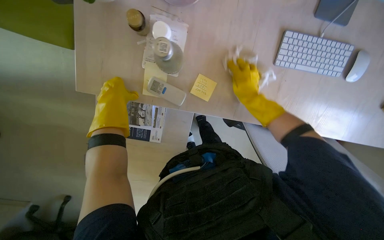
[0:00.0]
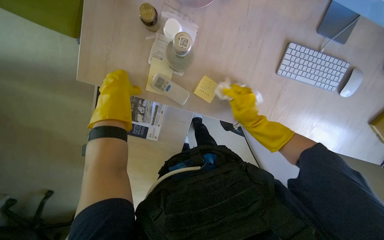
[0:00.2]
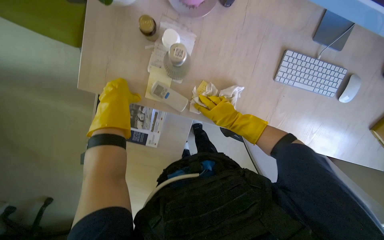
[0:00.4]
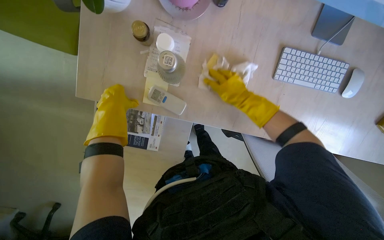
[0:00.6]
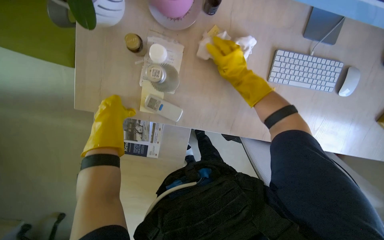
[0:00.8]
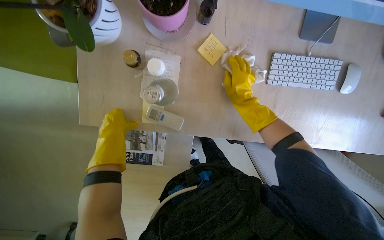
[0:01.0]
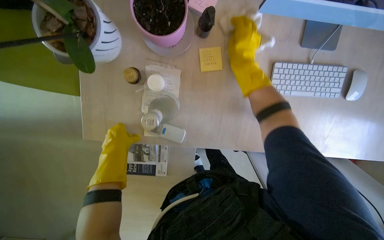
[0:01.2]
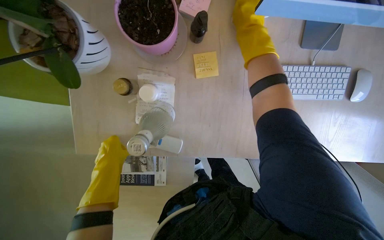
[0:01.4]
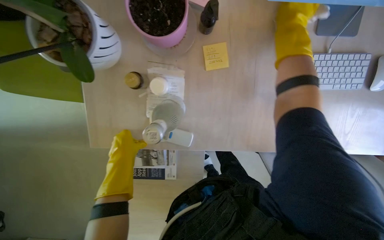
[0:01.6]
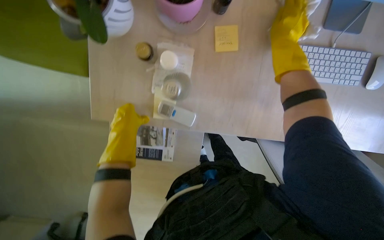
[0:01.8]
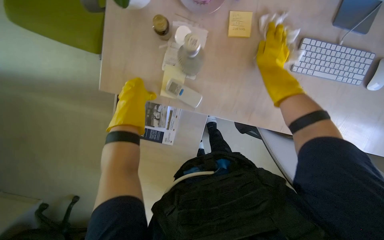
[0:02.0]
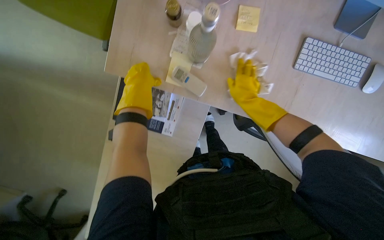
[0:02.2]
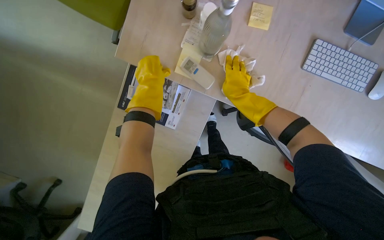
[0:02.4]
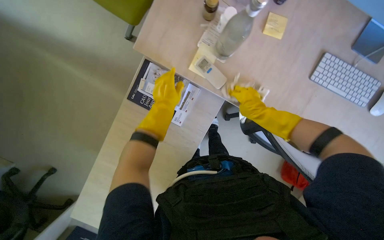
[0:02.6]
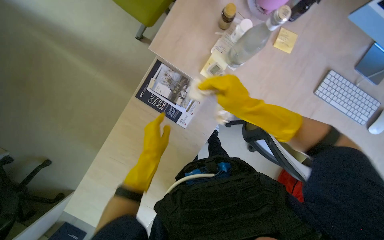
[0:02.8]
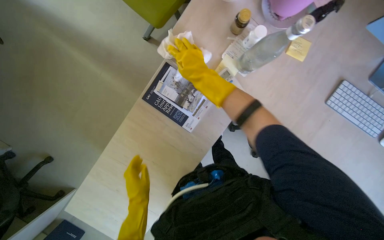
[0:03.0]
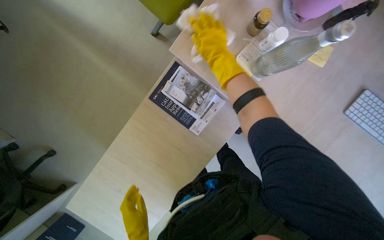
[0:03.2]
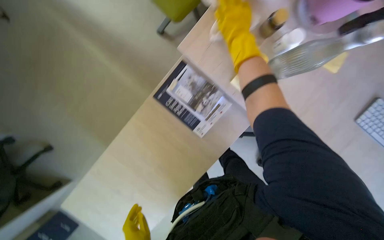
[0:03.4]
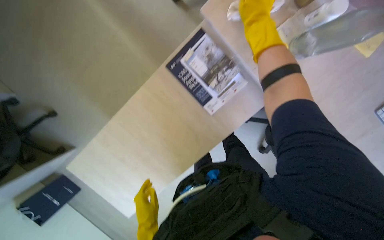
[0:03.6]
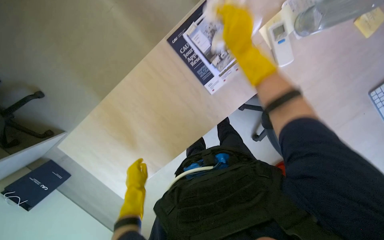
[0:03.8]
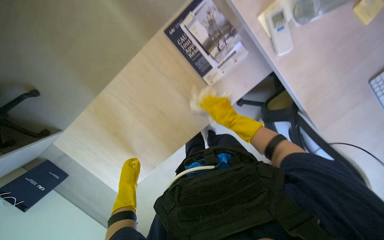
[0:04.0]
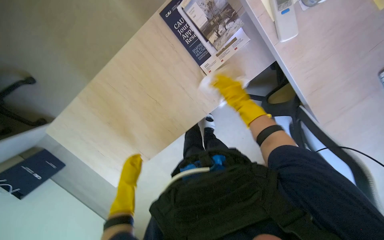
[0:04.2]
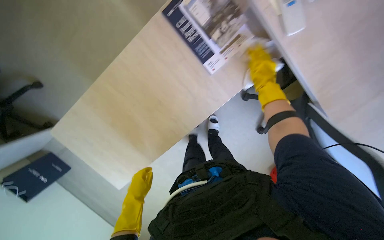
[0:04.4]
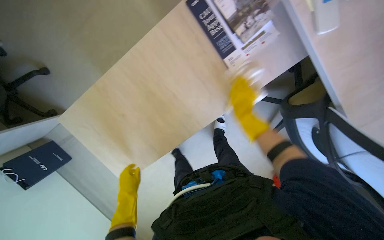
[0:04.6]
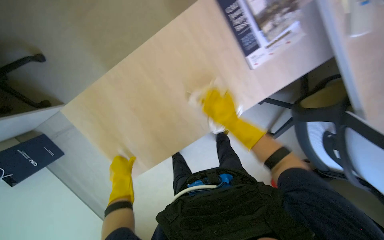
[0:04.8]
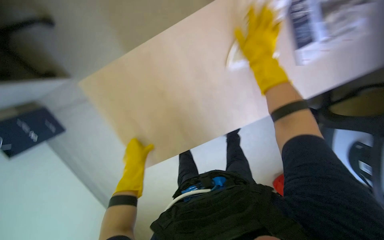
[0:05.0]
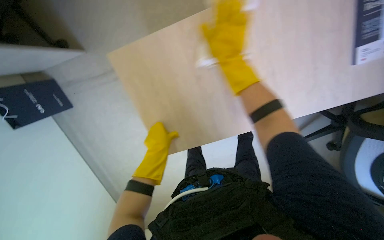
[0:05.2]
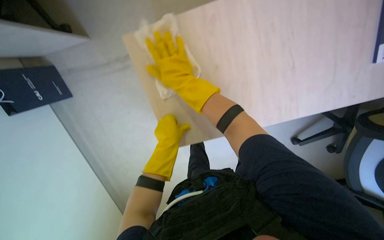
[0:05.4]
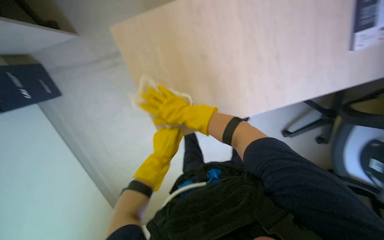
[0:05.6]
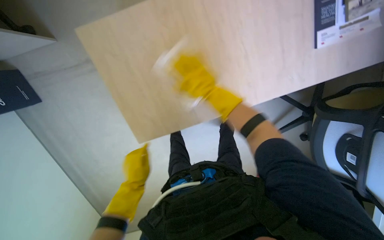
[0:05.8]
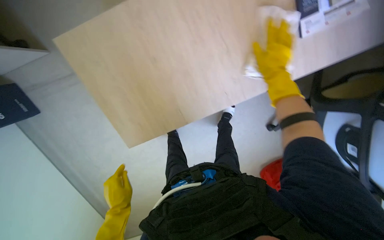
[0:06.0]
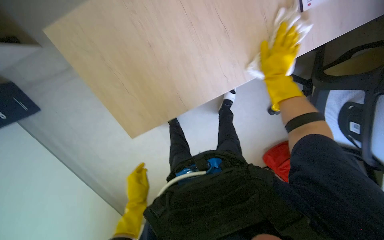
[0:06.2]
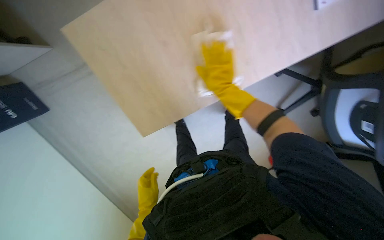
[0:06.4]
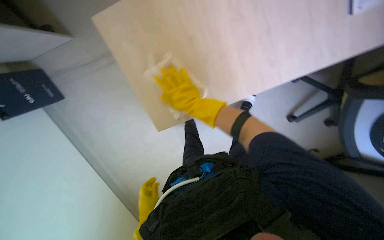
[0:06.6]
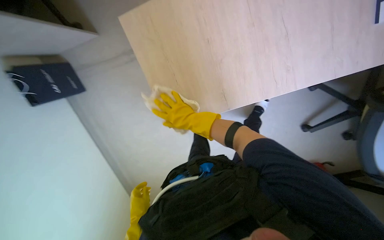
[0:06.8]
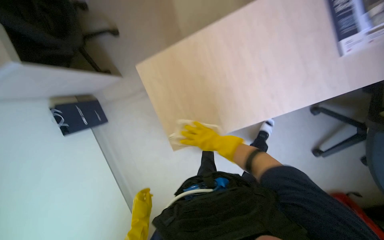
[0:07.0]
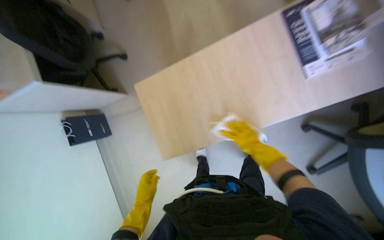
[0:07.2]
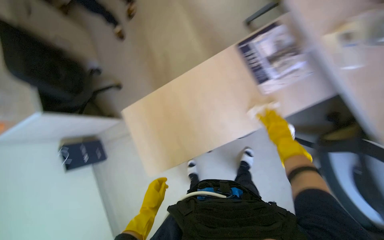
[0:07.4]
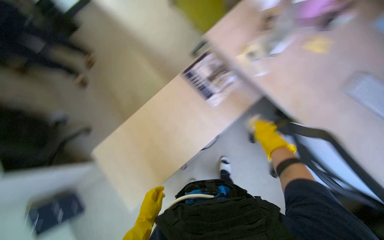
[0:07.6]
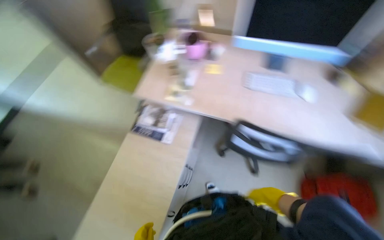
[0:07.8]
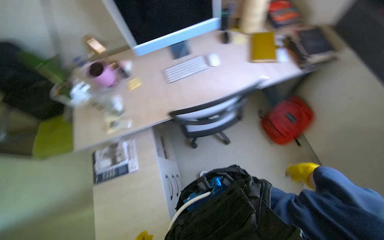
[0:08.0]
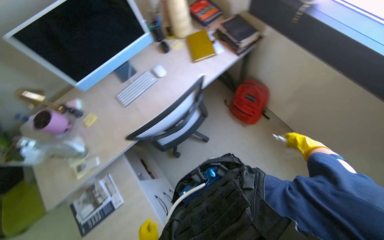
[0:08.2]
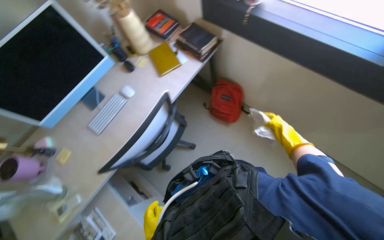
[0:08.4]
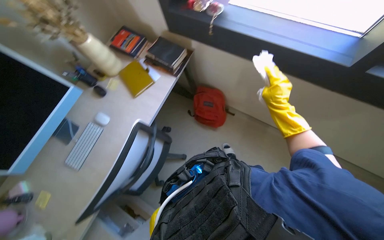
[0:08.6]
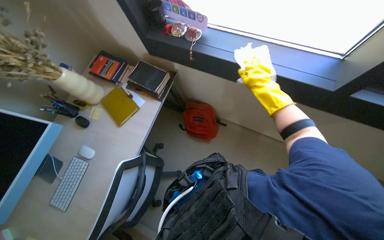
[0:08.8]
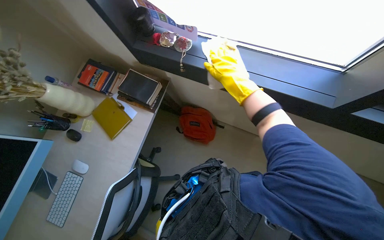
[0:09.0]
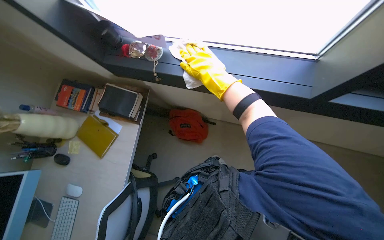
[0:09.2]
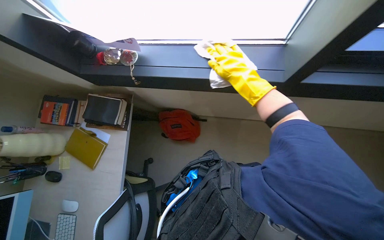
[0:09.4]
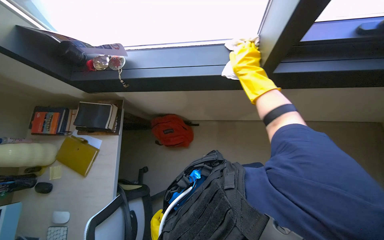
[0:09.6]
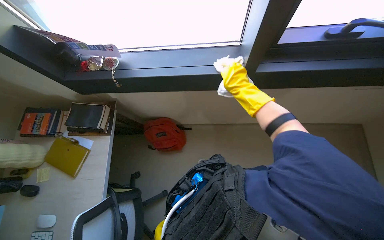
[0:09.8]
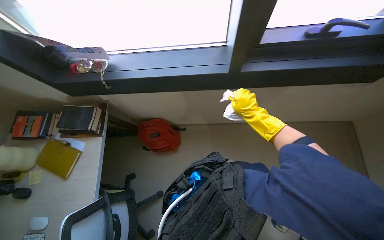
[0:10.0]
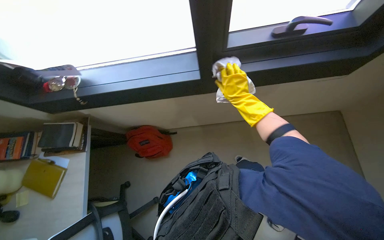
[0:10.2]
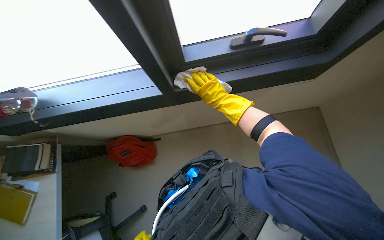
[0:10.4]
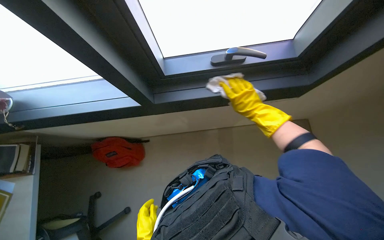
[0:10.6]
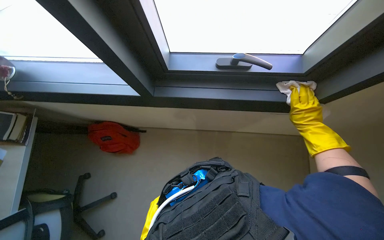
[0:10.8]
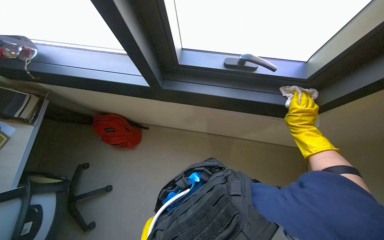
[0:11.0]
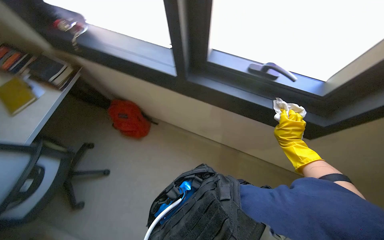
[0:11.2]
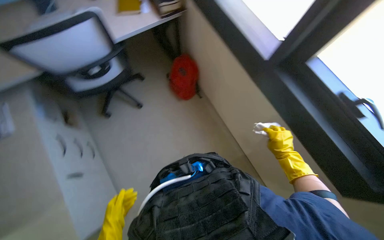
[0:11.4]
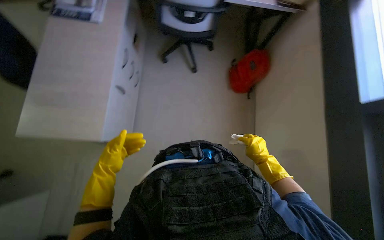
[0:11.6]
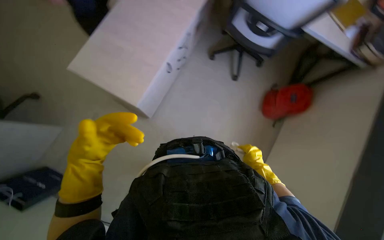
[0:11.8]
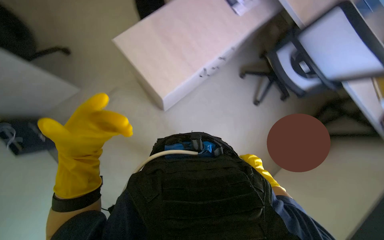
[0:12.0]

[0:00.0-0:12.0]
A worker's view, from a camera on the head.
Job: wiping surfaces.
The whole recording: Wiping office desk surface. The worker wipes the surface of an office desk with a white cloth.
0.0 to 1.6 s: The right hand goes approximately 30 cm up the picture and nearer to the camera.
1.6 to 3.0 s: The scene turns some 30 degrees clockwise in the picture. The right hand heads to the left and down the picture, covering about 50 cm. Meanwhile the left hand shifts roughly 50 cm down the picture.
3.0 to 4.4 s: The right hand moves up and down the picture over roughly 25 cm, changing direction 2 times.
4.4 to 6.0 s: The right hand reaches some 70 cm to the left, then returns. The left hand moves roughly 5 cm up the picture and comes back.
6.0 to 7.6 s: The view tilts approximately 30 degrees upward.
7.6 to 9.0 s: The camera travels some 90 cm. The wearer's head swings some 120 degrees to the right. The wearer looks approximately 20 degrees further upward.
9.0 to 10.4 s: The camera travels to the right, approximately 50 cm. The scene turns some 30 degrees counterclockwise in the picture.
10.4 to 12.0 s: The scene rotates clockwise by about 85 degrees.

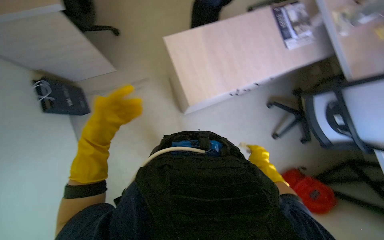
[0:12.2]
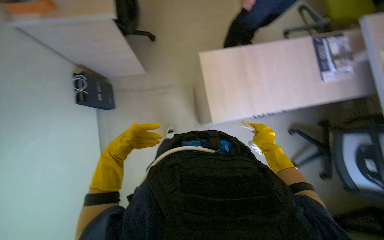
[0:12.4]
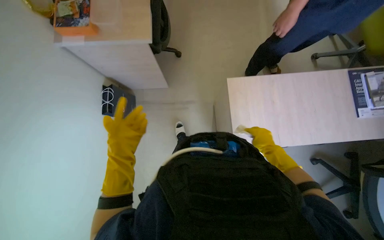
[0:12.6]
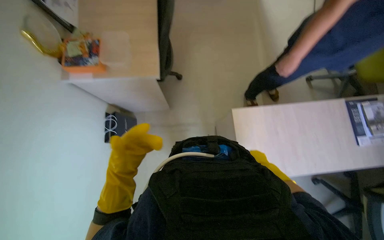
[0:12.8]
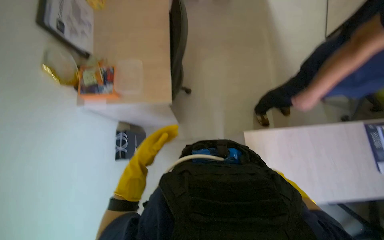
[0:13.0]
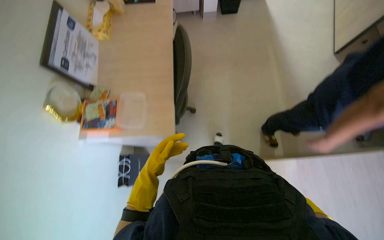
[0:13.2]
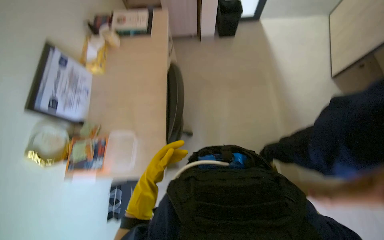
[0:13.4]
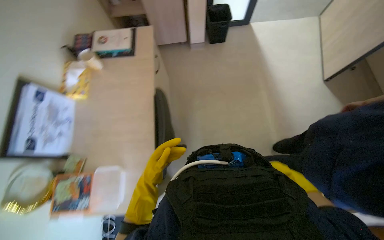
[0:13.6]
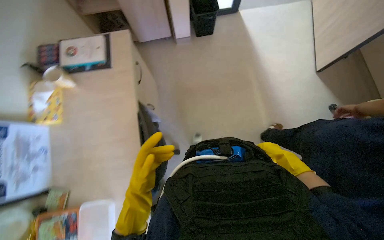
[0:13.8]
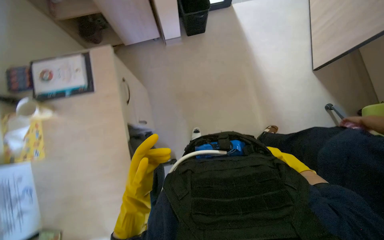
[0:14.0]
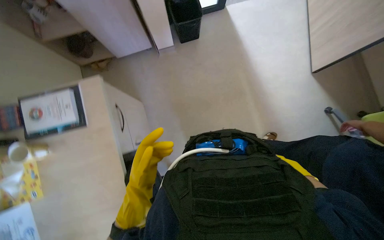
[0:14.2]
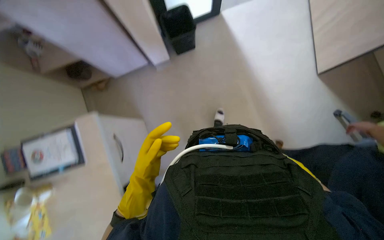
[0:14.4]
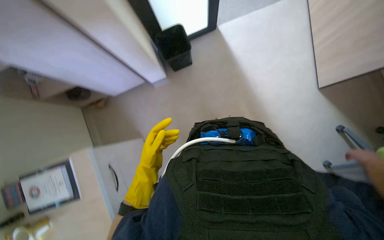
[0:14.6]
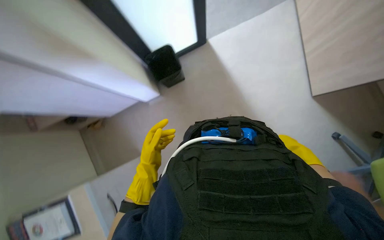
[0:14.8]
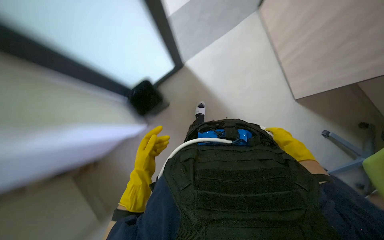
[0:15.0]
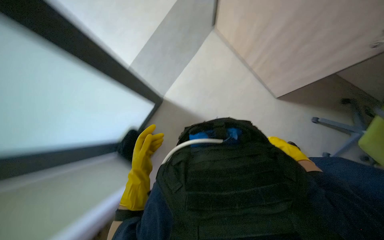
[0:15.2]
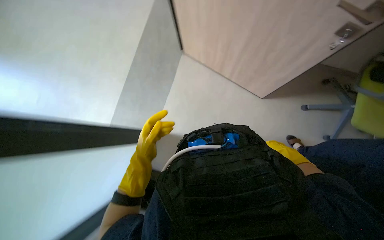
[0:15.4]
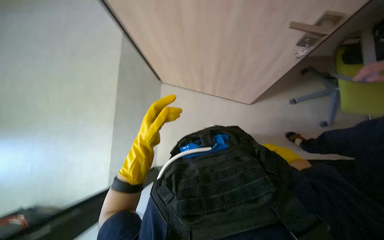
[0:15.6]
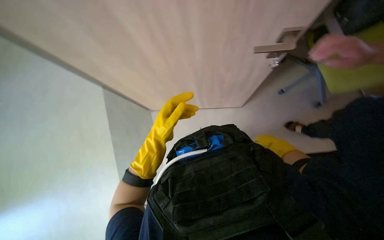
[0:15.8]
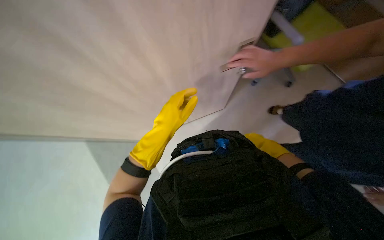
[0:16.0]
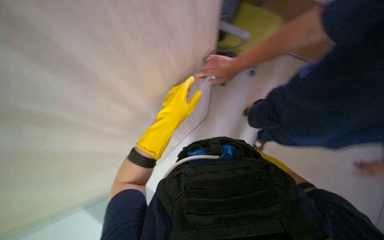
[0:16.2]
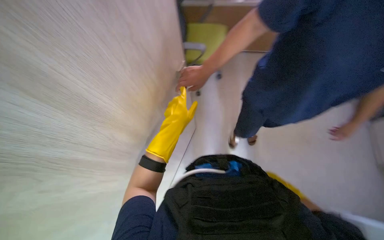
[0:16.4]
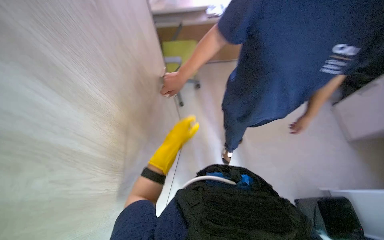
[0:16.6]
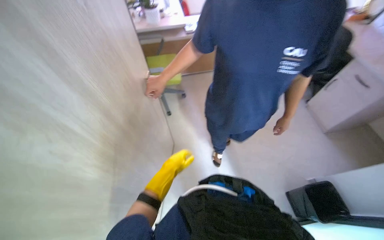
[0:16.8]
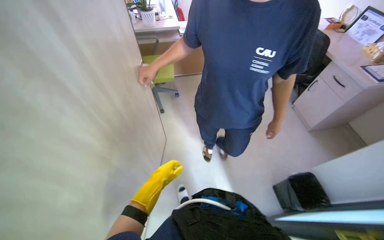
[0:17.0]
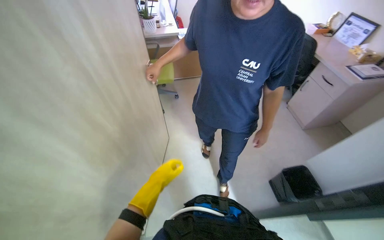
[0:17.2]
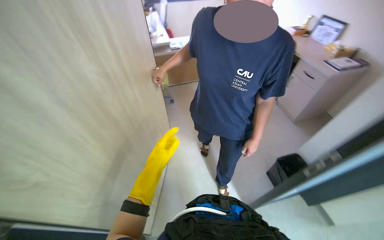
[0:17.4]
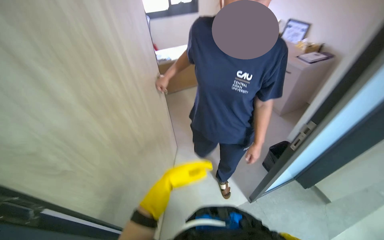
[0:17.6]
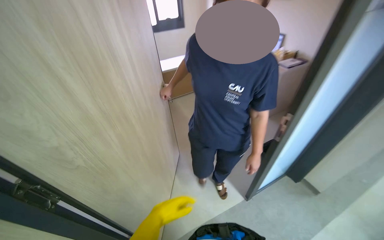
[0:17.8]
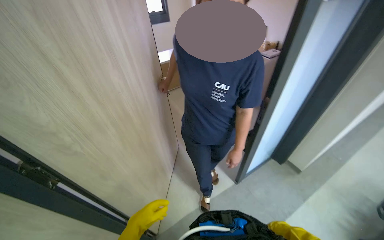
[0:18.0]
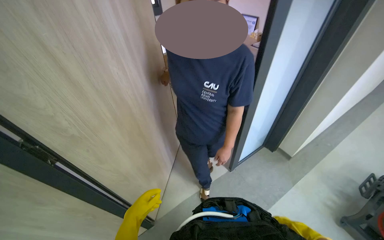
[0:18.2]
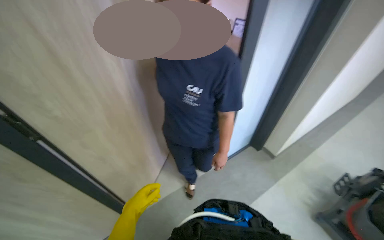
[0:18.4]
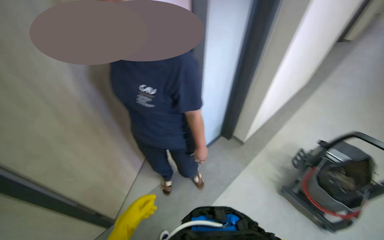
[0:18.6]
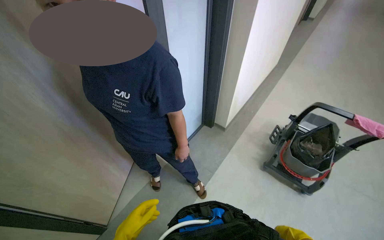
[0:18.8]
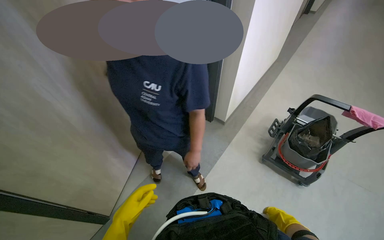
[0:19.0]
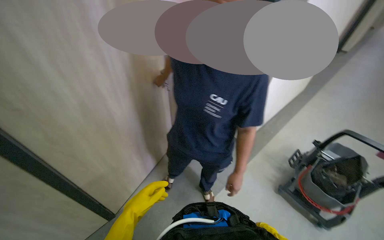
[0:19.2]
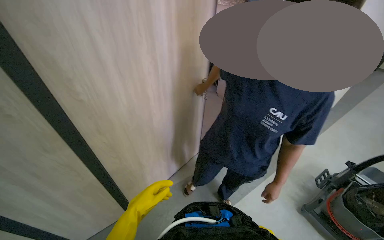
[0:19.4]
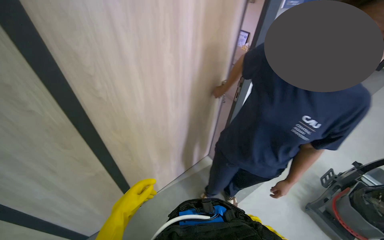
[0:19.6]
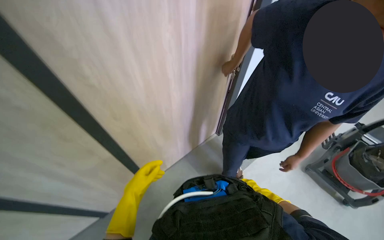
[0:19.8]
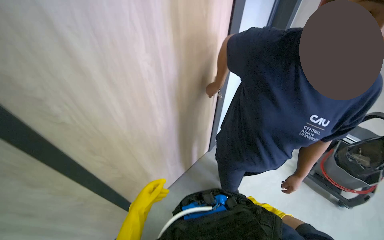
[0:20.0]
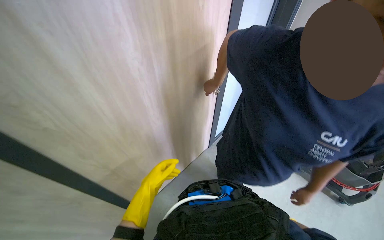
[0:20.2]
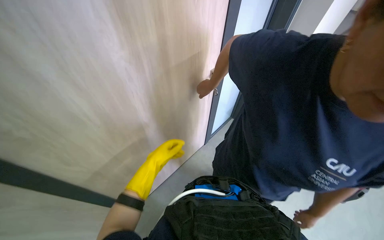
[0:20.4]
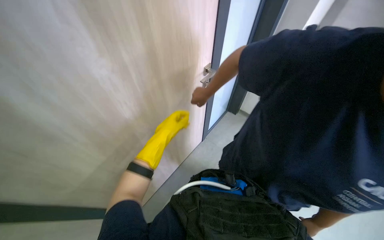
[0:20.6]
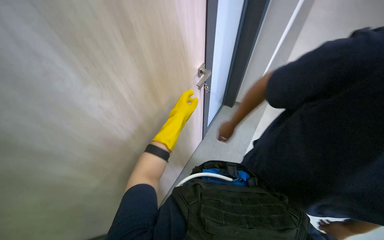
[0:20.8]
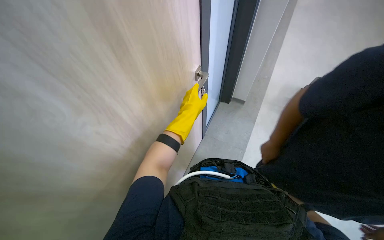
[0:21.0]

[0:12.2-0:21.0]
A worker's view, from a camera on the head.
Job: wiping surfaces.
The whole recording: Wiping office desk surface. The worker wipes the surface of an office desk with a white cloth.
12.2 to 13.6 s: The camera travels roughly 90 cm. The head turns to the left by roughly 15 degrees. The view tilts about 15 degrees upward.
13.6 to 15.2 s: The camera is carried roughly 90 cm. The scene turns approximately 30 degrees counterclockwise in the picture.
15.2 to 16.6 s: The camera is carried some 50 cm. The camera pitches upward, by some 10 degrees. The scene turns about 60 degrees counterclockwise in the picture.
16.6 to 18.0 s: The wearer's head swings some 40 degrees to the right.
19.6 to 21.0 s: The left hand is displaced up the picture and to the right by roughly 60 cm.
